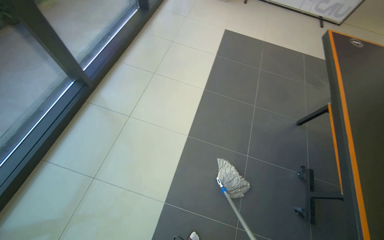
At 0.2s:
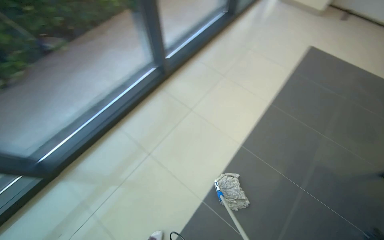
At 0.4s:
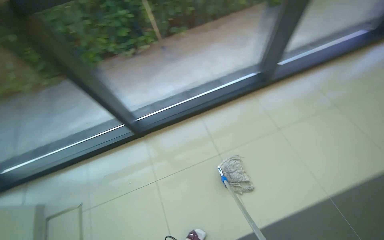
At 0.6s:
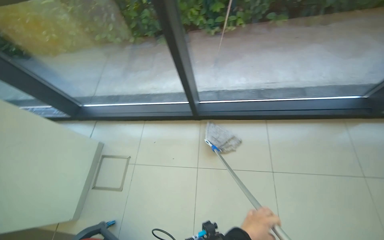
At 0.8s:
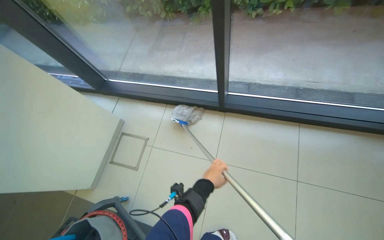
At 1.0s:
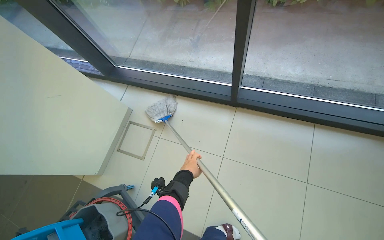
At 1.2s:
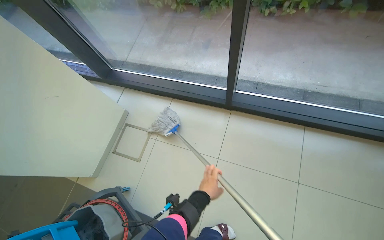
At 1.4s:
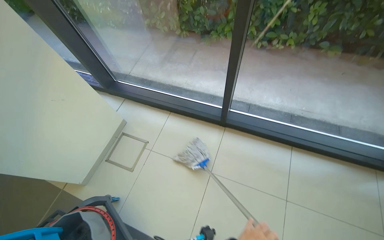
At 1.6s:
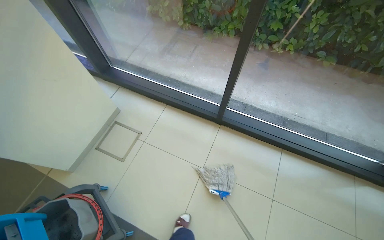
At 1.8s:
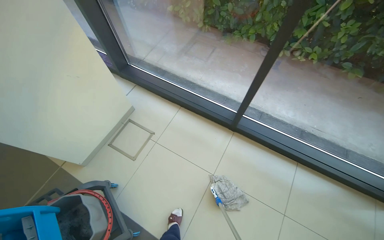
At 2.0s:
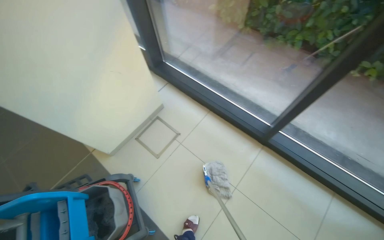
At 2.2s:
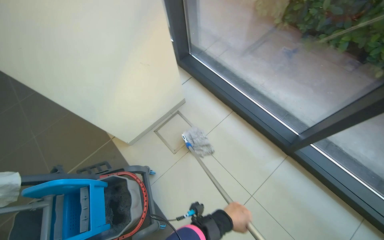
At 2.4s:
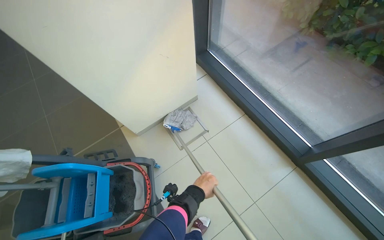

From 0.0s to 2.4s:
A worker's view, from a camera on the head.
Job: mopping floor.
The whole recording: Mopping tiled floor. The worker mops the tiled floor with a mop and bucket.
From 0.0s to 1.2s: The head travels some 80 cm. The head rotates roughly 90 degrees to the left.
From 1.2s to 2.4s: The scene turns approximately 35 degrees clockwise in the picture.

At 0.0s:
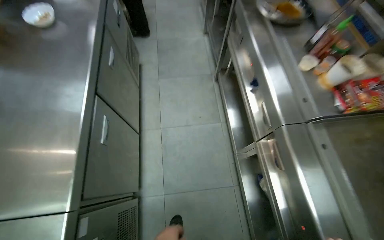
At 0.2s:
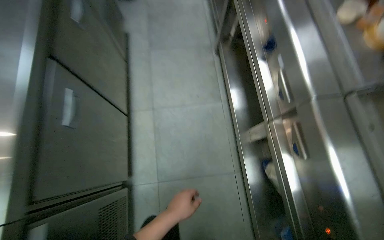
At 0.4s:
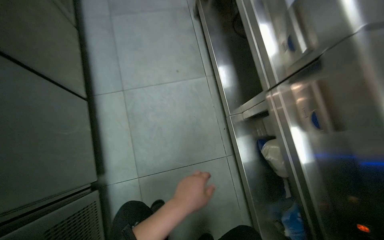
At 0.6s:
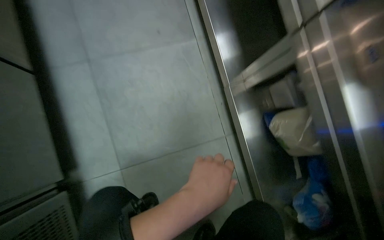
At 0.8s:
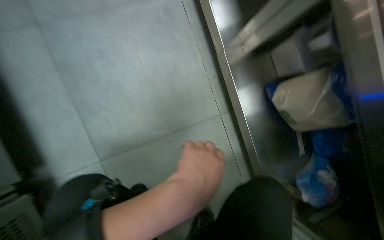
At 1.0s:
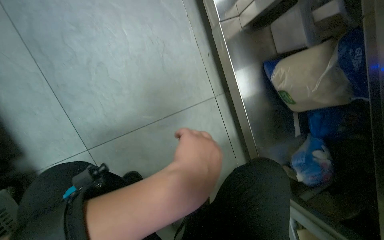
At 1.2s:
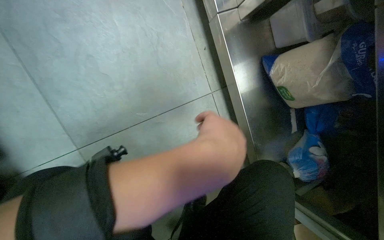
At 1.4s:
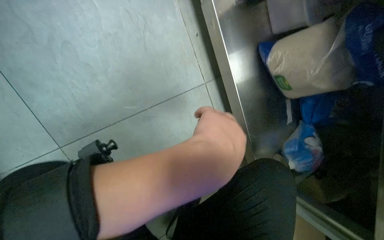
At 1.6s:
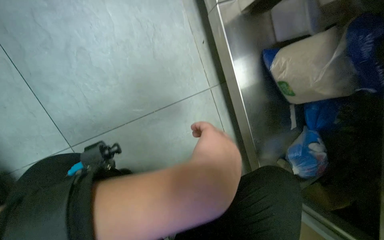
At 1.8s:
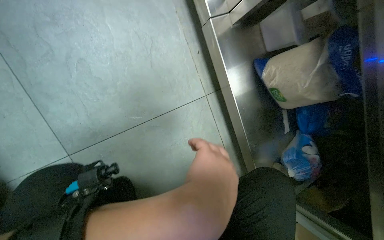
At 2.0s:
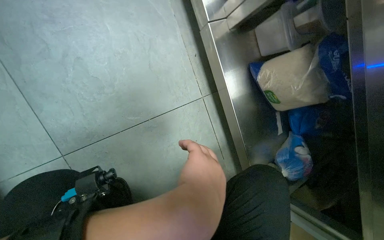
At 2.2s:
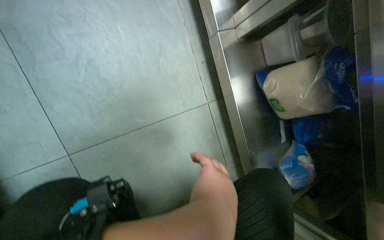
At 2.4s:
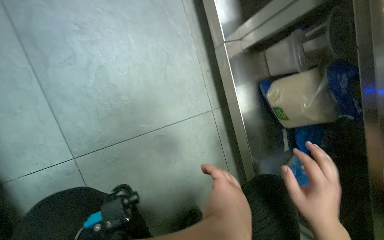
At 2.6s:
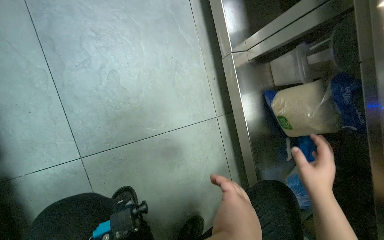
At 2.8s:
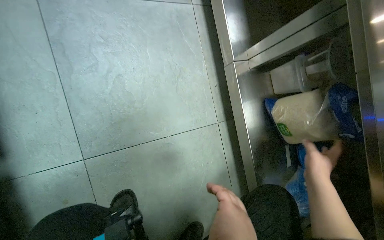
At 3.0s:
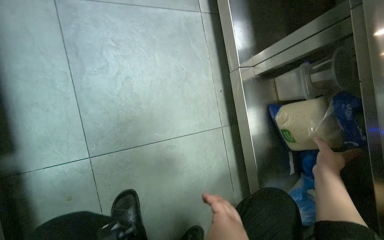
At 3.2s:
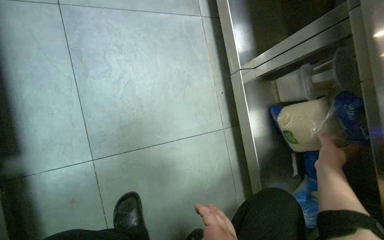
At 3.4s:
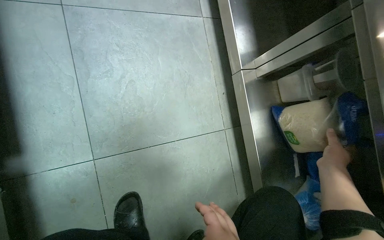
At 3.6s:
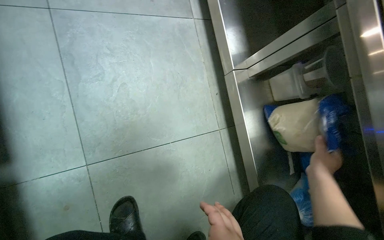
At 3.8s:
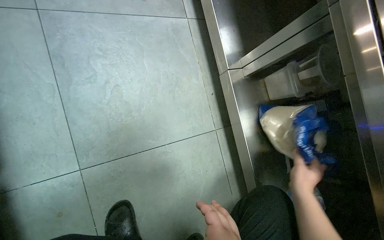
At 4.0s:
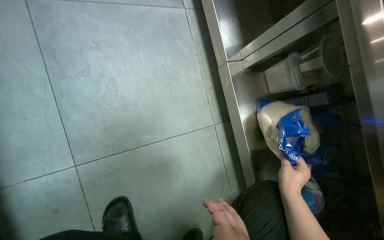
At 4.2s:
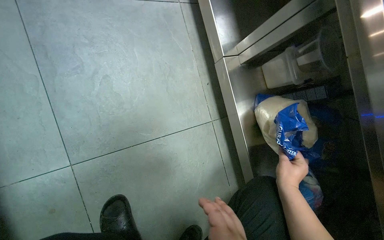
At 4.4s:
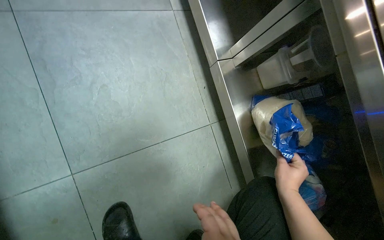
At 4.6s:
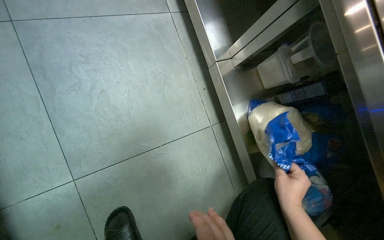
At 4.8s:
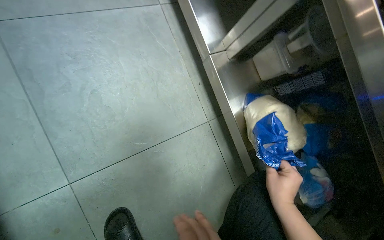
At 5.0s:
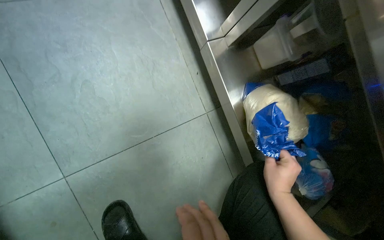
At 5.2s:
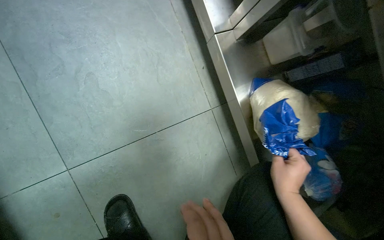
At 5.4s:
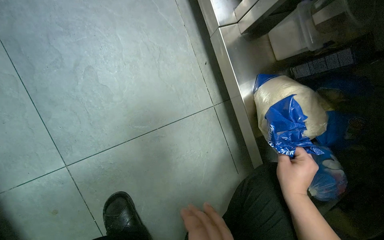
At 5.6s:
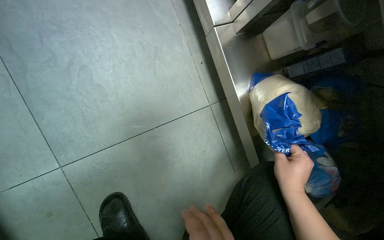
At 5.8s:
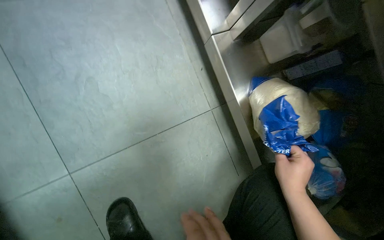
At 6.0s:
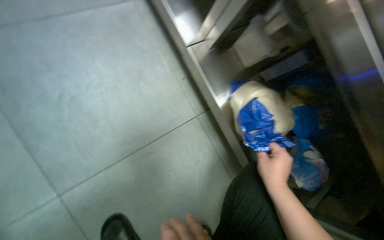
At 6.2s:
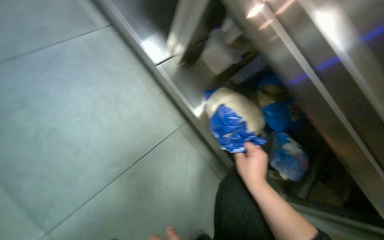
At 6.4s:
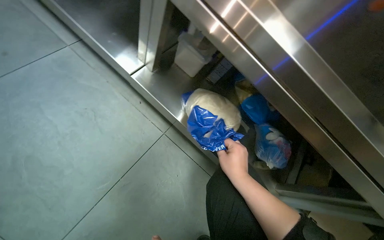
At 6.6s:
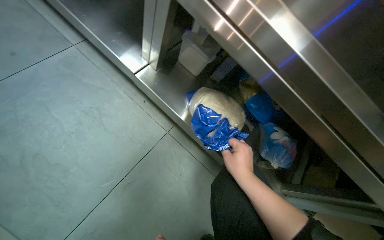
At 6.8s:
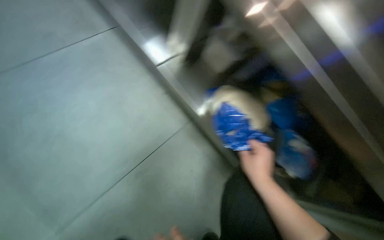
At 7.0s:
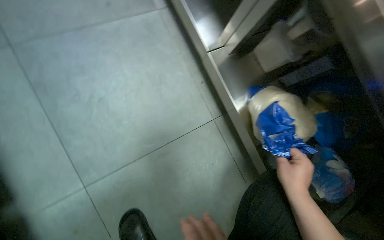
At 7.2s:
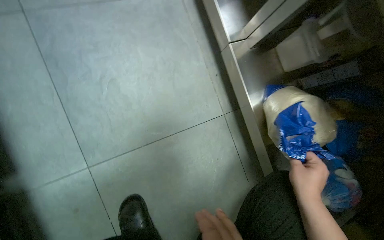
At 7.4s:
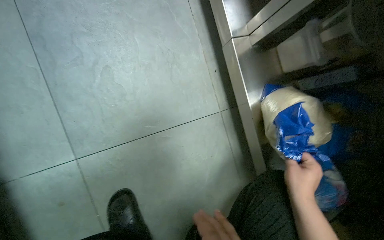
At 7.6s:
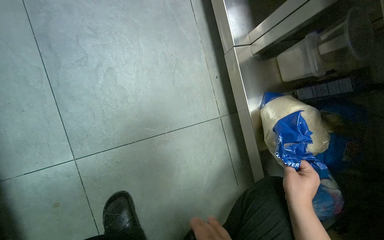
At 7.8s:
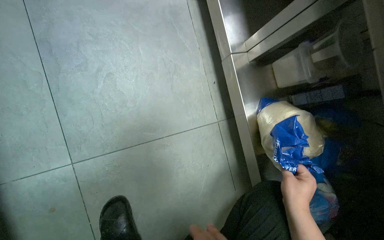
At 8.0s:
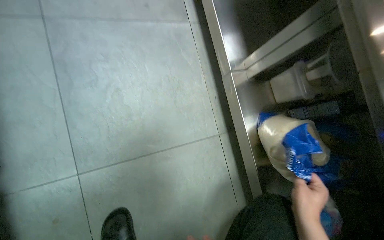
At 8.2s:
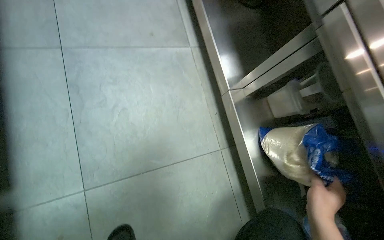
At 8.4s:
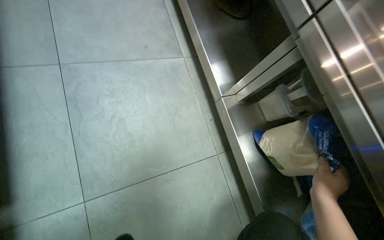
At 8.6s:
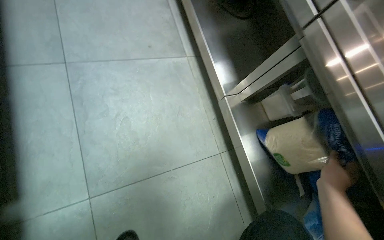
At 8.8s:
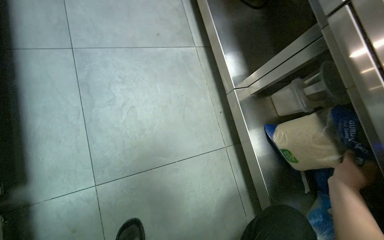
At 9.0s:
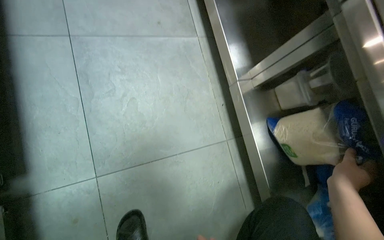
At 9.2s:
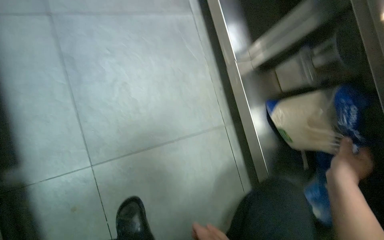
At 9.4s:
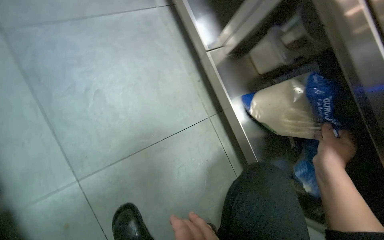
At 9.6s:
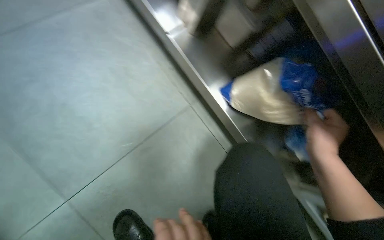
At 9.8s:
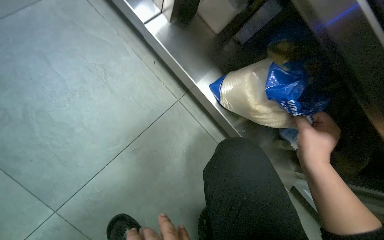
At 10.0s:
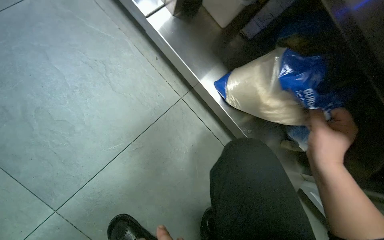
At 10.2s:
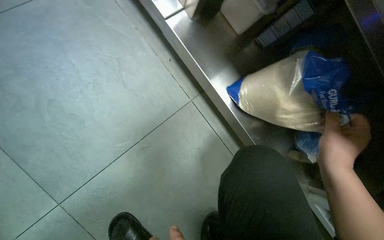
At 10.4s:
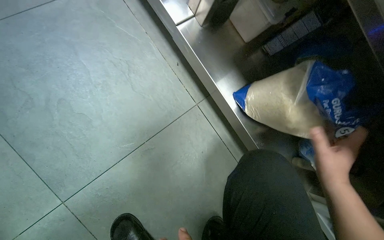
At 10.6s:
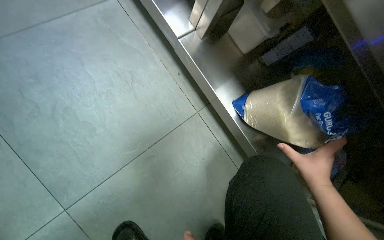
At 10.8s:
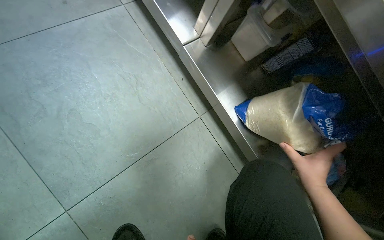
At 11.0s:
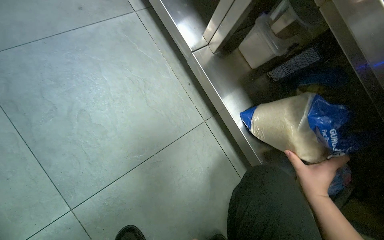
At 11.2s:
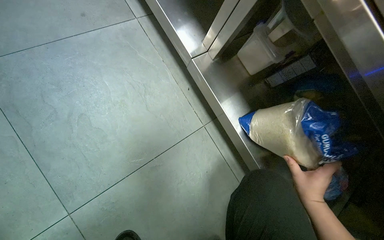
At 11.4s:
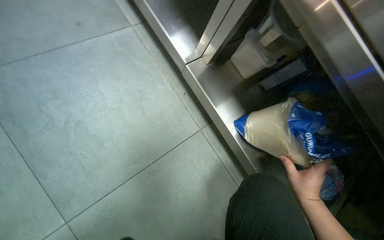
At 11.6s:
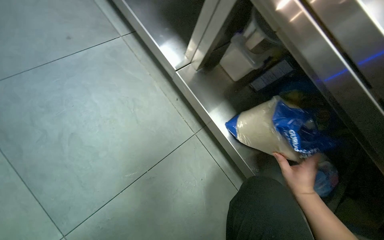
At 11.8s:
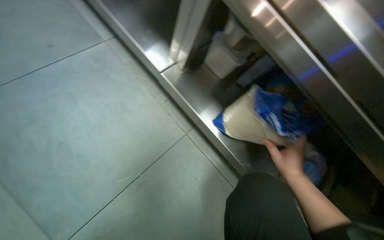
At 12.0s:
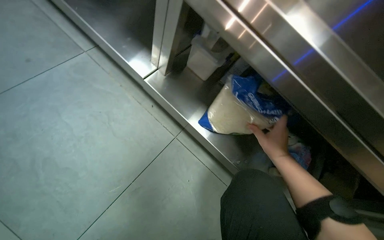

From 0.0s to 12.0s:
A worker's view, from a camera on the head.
Job: preparing food.
The whole recording: Retrieving bag of rice. The worker retrieves a bag of rice from a drawer.
From 0.0s to 1.6s: The camera is carried some 80 cm. The wearer's head swings about 25 degrees to the right. The wearer looks about 35 degrees further downward.
From 1.6s to 3.0s: The view tips upward by about 15 degrees.
From 3.0s to 4.4s: The right hand heads down the picture and to the left, covering some 15 cm.
From 7.6s to 9.0s: The right hand shifts roughly 15 cm up the picture.
From 9.0s to 10.4s: The camera pitches downward, by some 20 degrees.

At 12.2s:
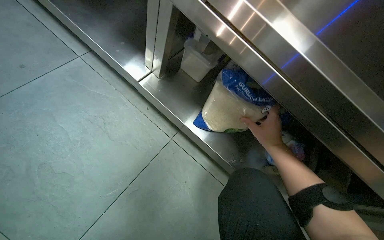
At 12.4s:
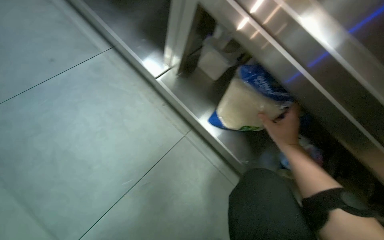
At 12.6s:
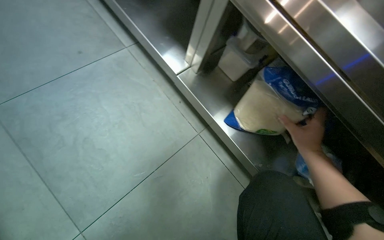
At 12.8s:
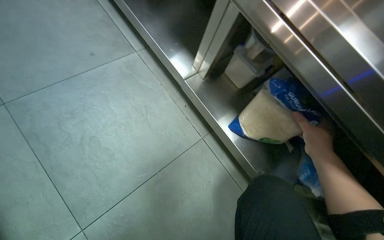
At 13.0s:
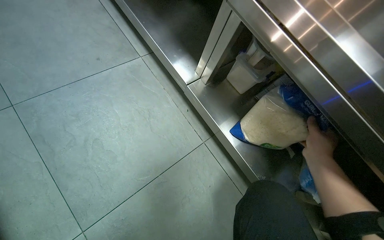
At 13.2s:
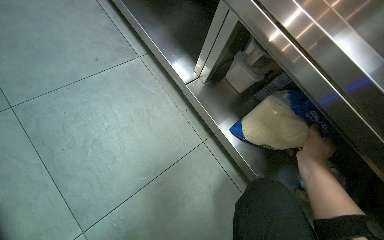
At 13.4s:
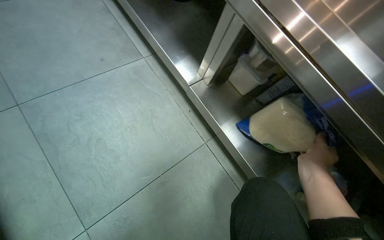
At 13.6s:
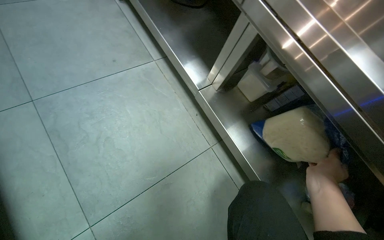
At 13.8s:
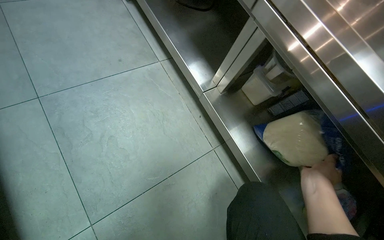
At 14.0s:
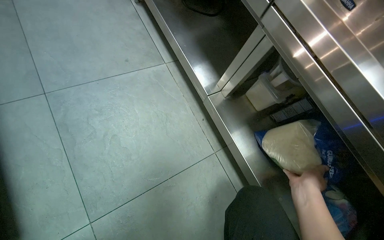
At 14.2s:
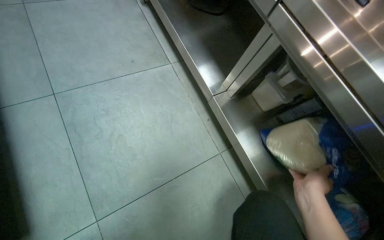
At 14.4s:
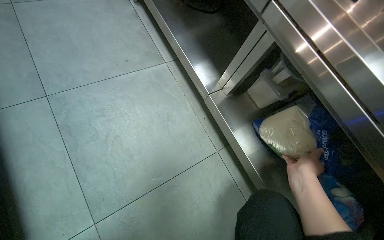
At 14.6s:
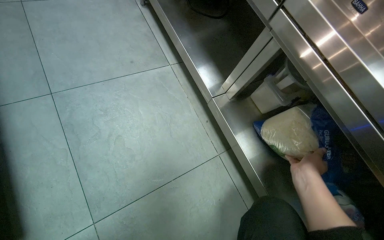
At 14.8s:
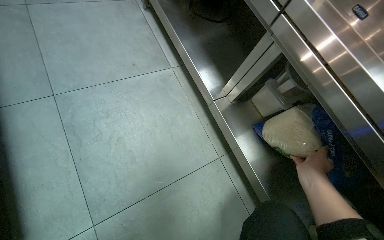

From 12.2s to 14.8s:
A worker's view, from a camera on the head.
Job: preparing food.
The whole recording: Retrieving bag of rice. The worker retrieves a bag of rice from a drawer.
From 12.2s to 13.4s: The wearer looks about 15 degrees further to the left.

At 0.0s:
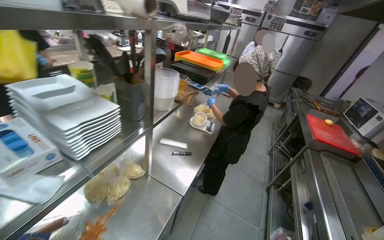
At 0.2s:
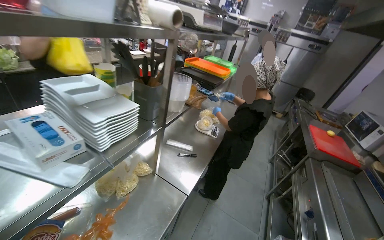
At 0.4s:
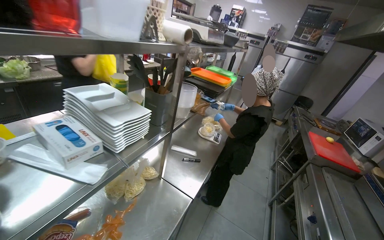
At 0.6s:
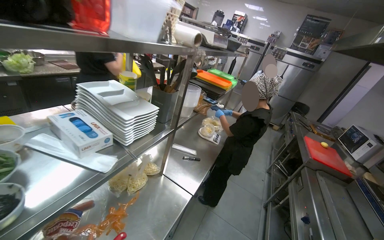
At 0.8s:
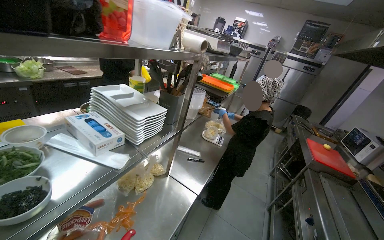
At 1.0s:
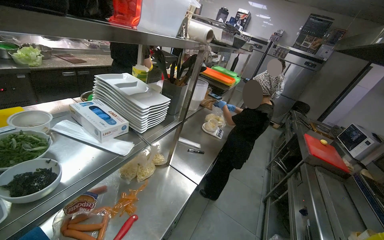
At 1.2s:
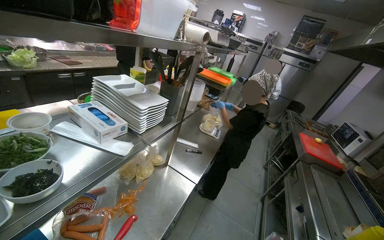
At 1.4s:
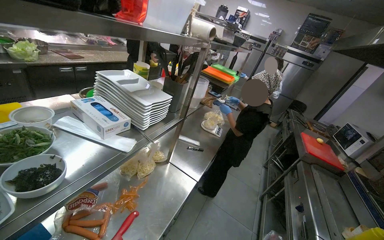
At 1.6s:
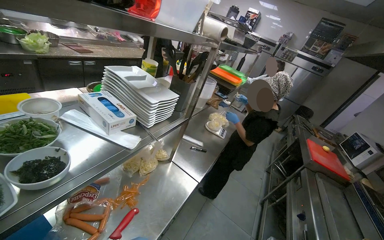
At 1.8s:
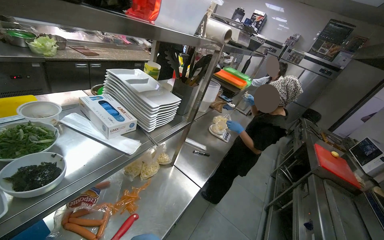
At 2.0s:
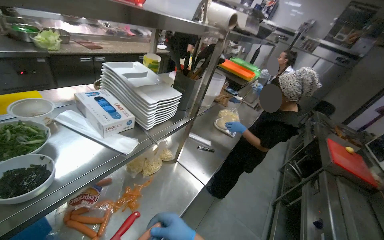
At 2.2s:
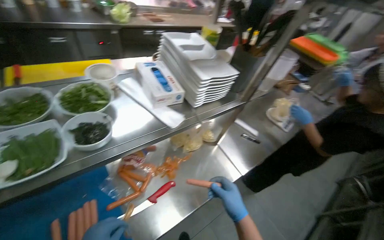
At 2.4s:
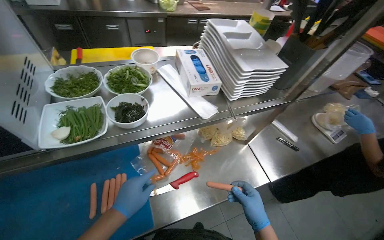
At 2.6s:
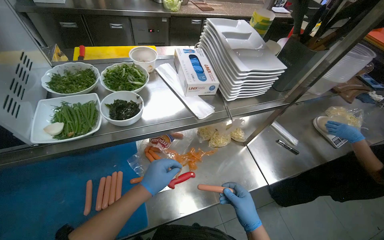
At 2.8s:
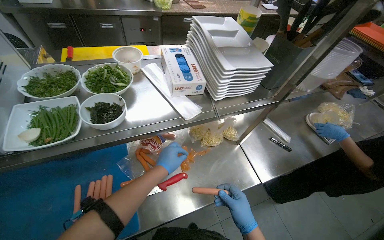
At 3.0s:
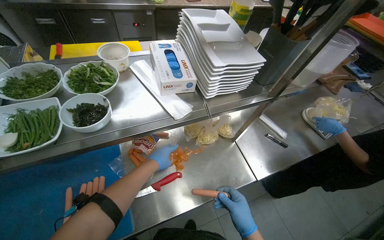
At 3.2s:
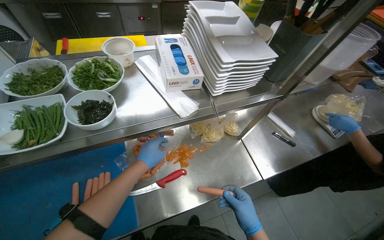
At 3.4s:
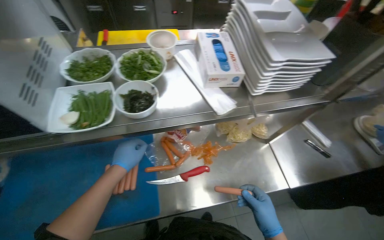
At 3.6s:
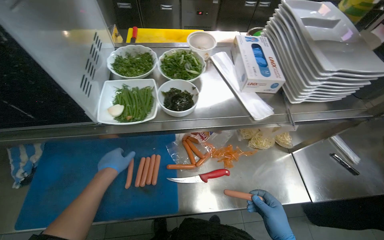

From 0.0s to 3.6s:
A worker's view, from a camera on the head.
Job: preparing food.
The whole recording: Placing sausages in oil for cooking. The worker places the sausages into oil for cooking and managing meal temperature.
From 1.8s to 3.6s: The wearer's head swings approximately 50 degrees to the left. The view tilts some 15 degrees downward.
